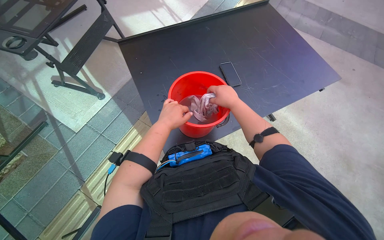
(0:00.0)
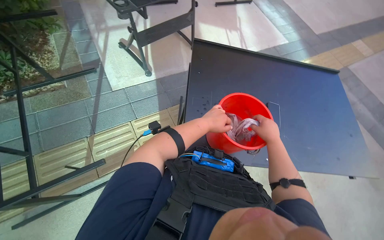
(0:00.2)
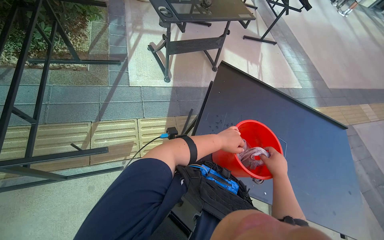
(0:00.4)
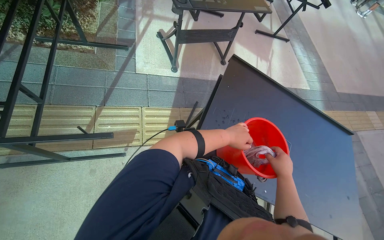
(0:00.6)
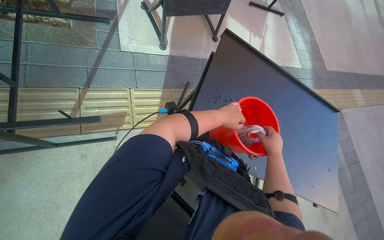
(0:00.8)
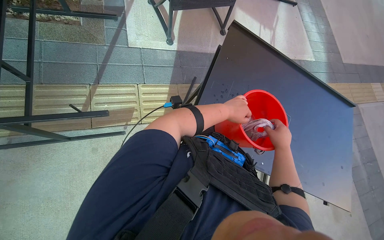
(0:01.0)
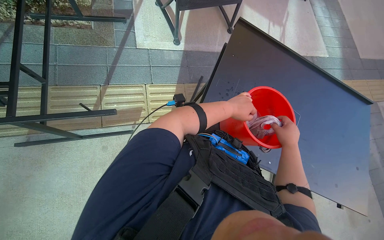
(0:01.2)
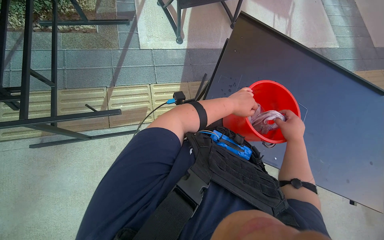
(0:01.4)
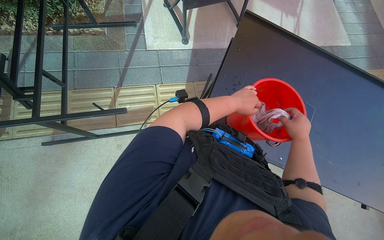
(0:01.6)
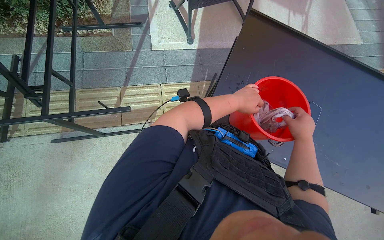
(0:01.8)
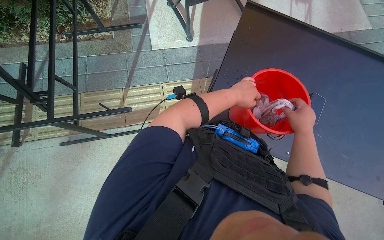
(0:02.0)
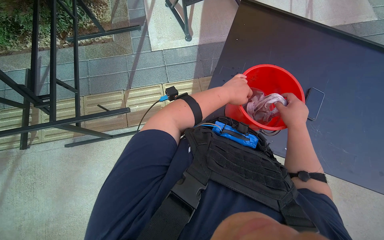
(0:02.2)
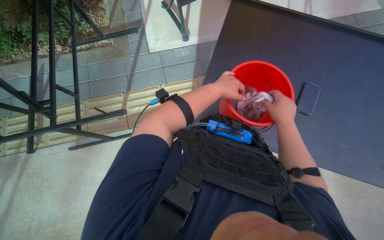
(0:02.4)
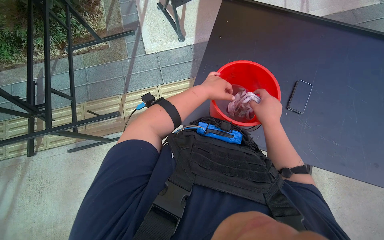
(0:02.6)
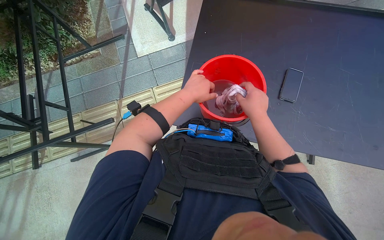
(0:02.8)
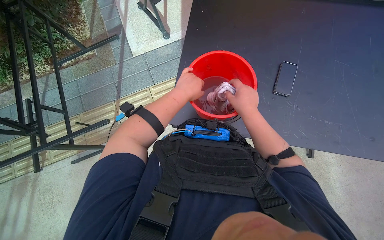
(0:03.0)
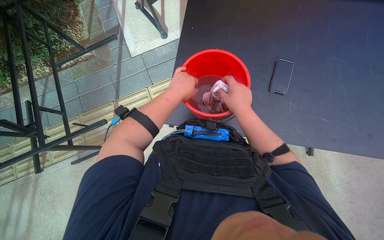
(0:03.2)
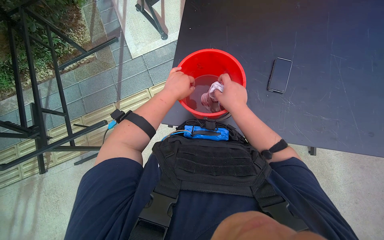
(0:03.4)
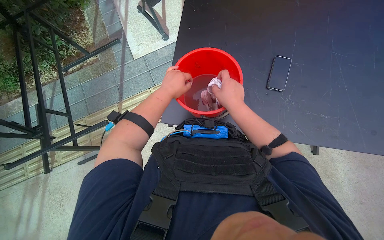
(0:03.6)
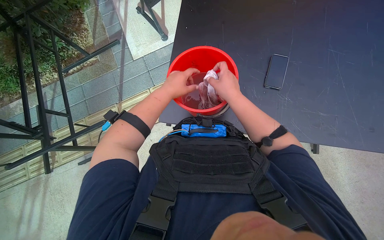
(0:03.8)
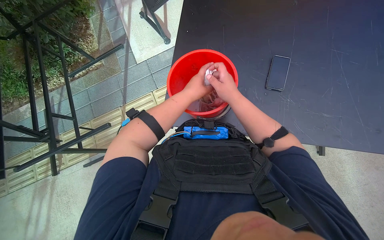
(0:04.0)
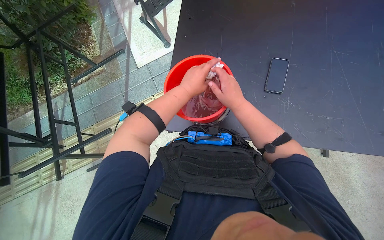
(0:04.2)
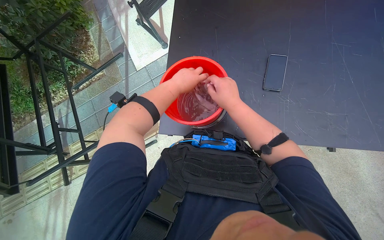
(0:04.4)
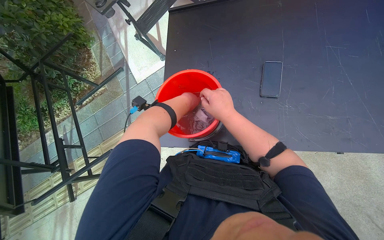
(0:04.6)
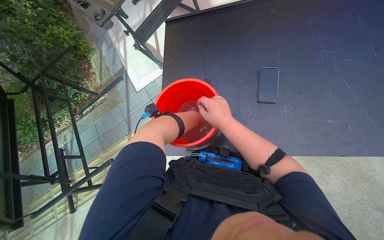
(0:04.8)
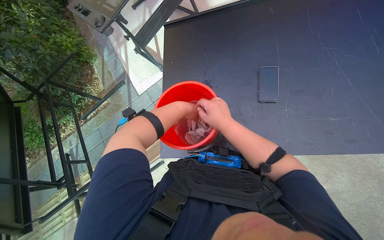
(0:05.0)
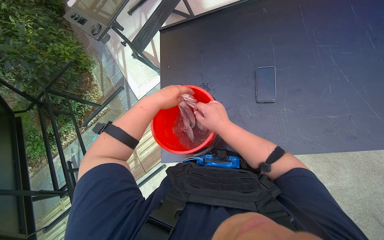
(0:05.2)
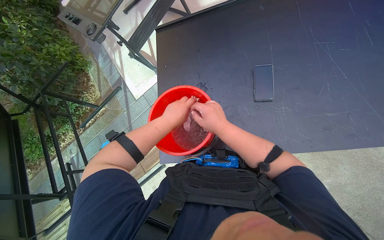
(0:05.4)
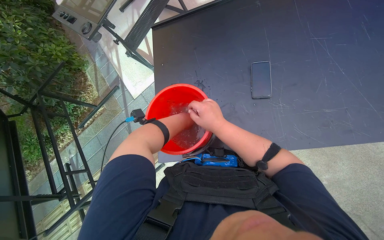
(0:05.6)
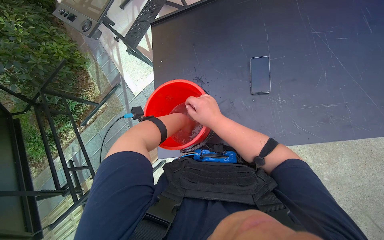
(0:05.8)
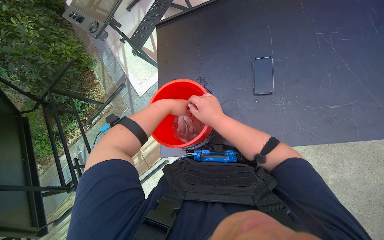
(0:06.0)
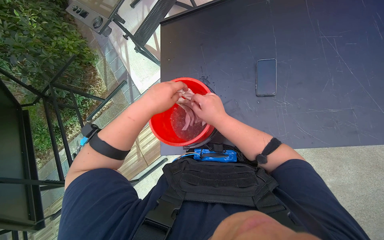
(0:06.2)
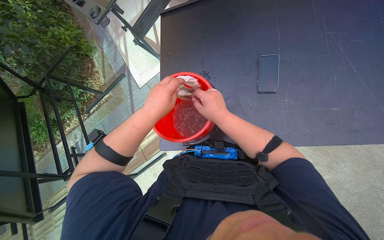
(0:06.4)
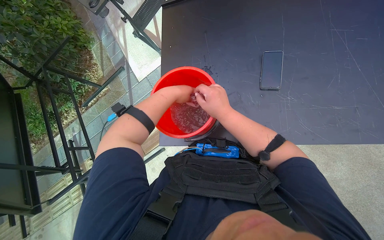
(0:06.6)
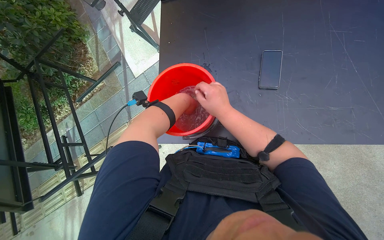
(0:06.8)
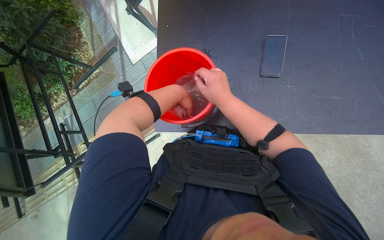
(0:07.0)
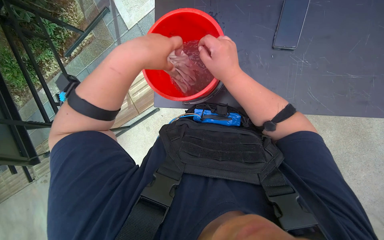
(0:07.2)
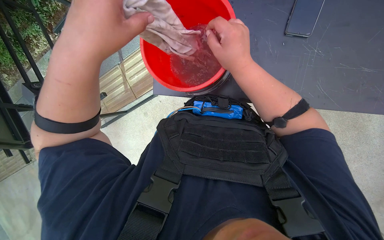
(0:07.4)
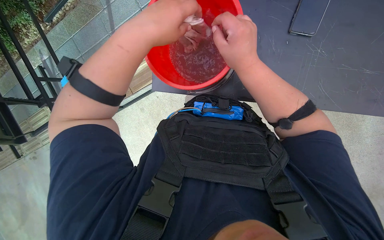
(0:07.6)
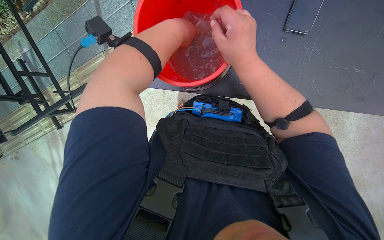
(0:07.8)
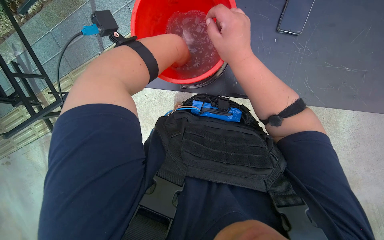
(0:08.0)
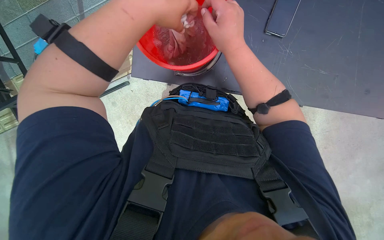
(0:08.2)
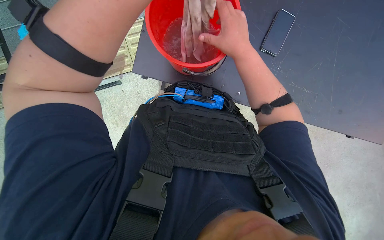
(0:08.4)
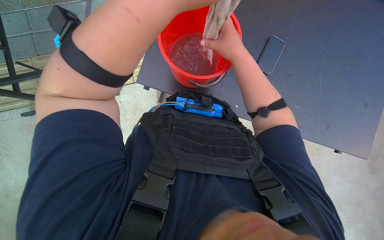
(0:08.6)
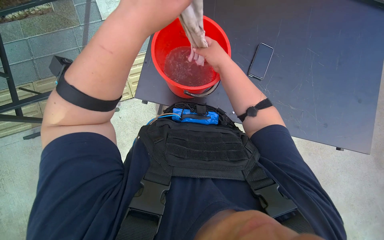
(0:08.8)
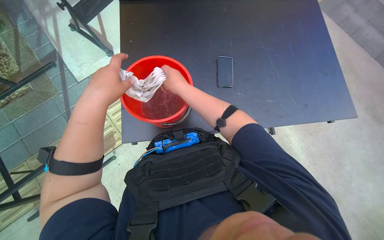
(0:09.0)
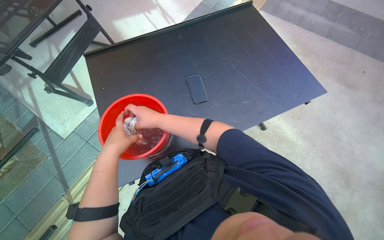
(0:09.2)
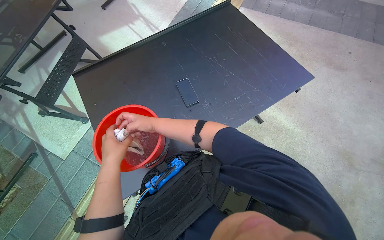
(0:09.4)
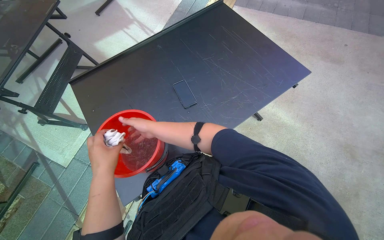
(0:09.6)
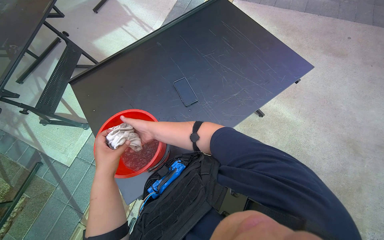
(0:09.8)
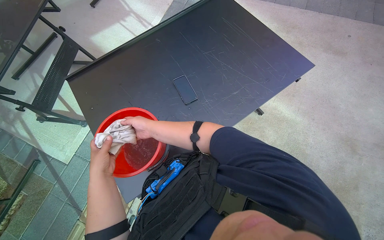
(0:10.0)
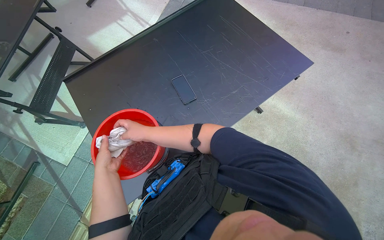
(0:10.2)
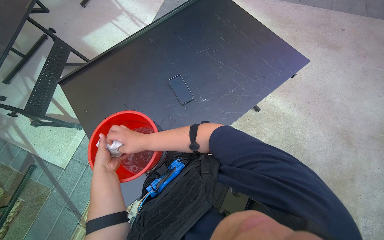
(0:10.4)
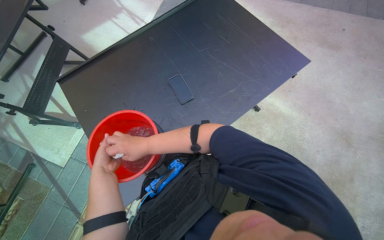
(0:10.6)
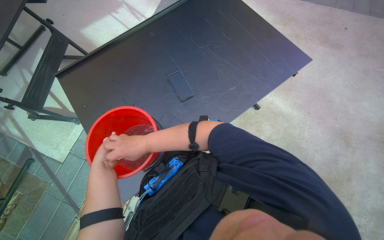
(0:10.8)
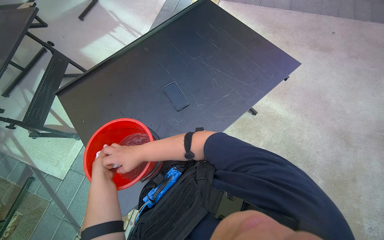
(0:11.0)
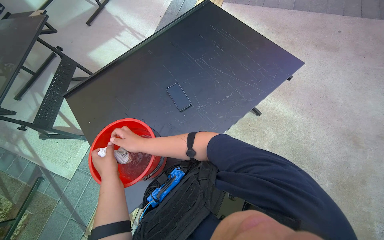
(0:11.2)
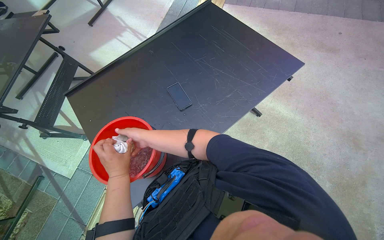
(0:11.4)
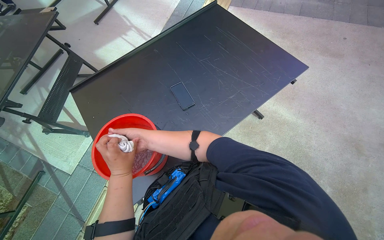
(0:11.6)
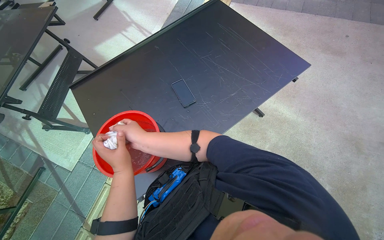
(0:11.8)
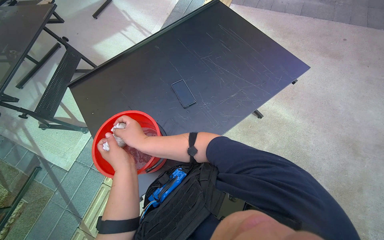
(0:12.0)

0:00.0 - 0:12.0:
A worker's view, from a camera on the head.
Job: preparing cleaning supplies.
The whole recording: Rinsing and wringing cleaning cloth. The worker rinses and wrings a cleaning cloth in a red bucket of water.
0:00.0 - 0:01.6: The head turns to the left by some 50 degrees.
0:03.0 - 0:04.4: The hands make small movements and keep their place.
0:04.4 - 0:06.0: The left hand goes nearer and farther, approximately 10 cm each way, reversing 3 times.
0:06.0 - 0:07.6: The wearer looks some 25 degrees further downward. The left hand moves nearer and farther over some 30 cm, changing direction 3 times.
0:07.6 - 0:09.0: The view pans to the right by approximately 20 degrees.
0:09.0 - 0:10.4: The right hand shifts roughly 20 cm farther from the camera and down the picture. Meanwhile the left hand moves farther from the camera and down the picture, roughly 35 cm.
0:10.4 - 0:12.0: The right hand goes nearer and farther, roughly 15 cm each way, reversing 2 times.

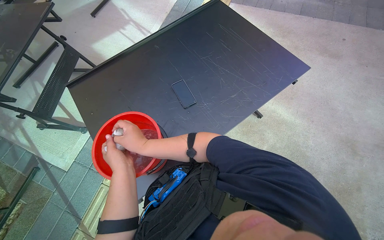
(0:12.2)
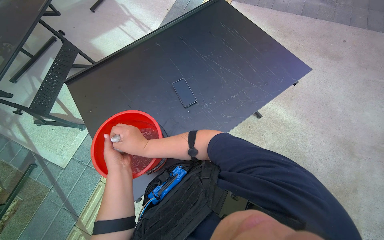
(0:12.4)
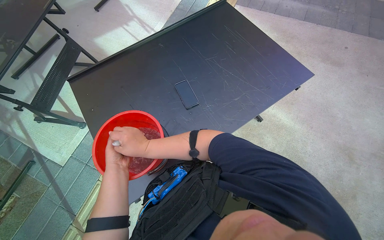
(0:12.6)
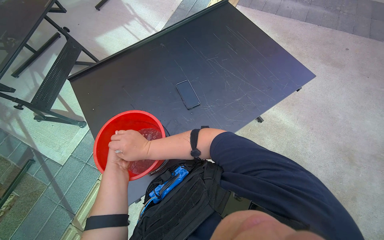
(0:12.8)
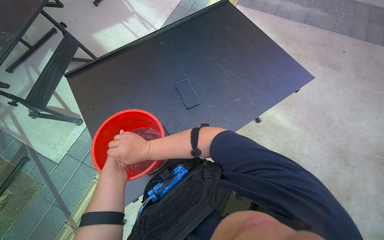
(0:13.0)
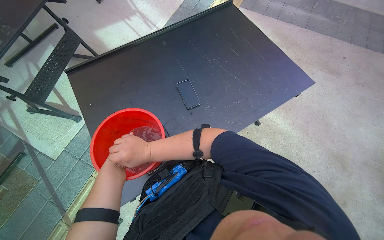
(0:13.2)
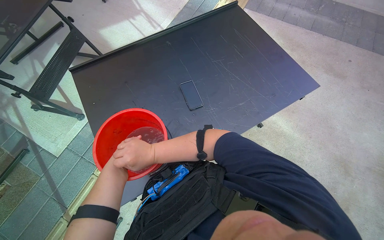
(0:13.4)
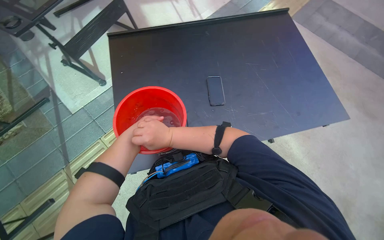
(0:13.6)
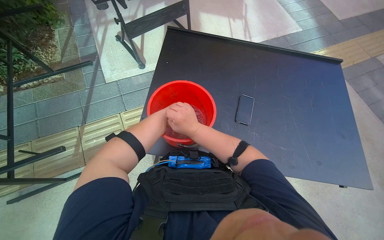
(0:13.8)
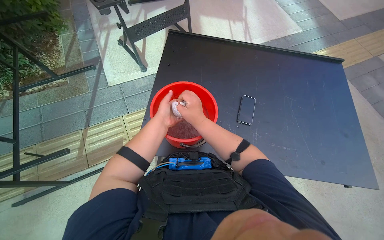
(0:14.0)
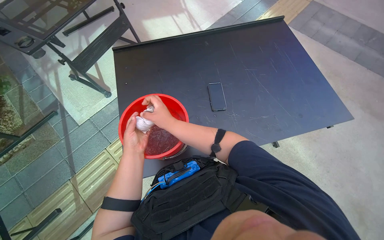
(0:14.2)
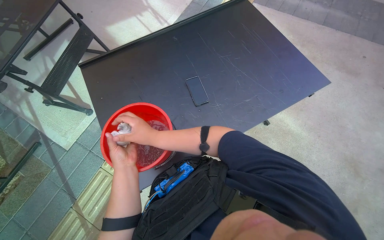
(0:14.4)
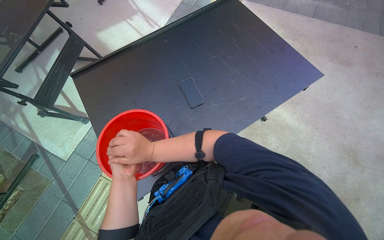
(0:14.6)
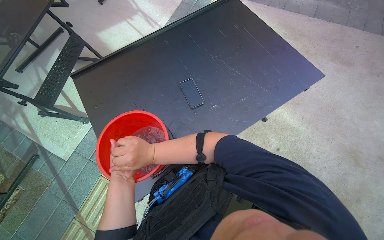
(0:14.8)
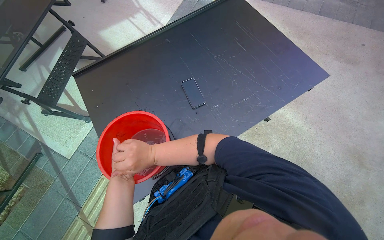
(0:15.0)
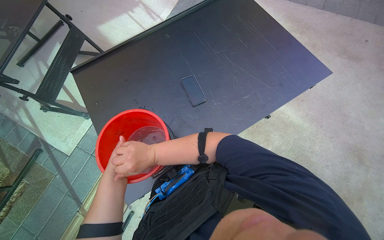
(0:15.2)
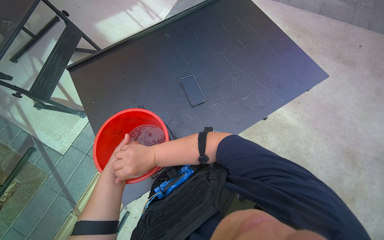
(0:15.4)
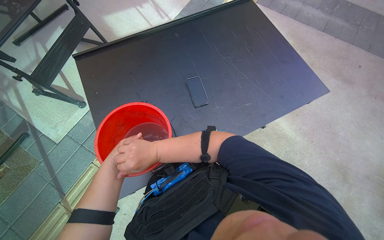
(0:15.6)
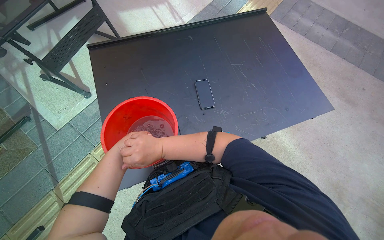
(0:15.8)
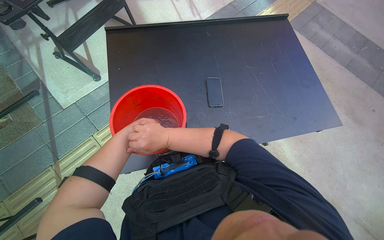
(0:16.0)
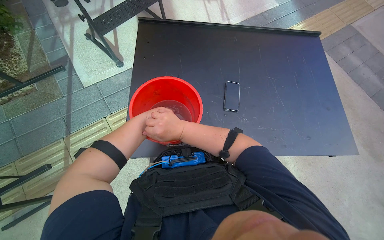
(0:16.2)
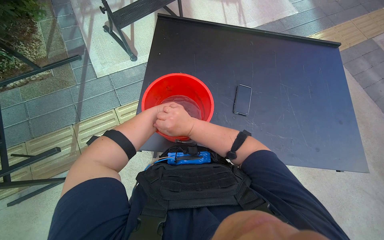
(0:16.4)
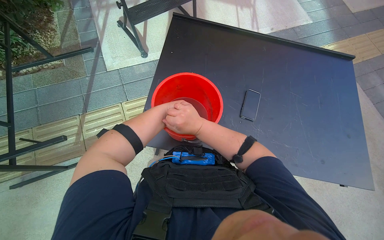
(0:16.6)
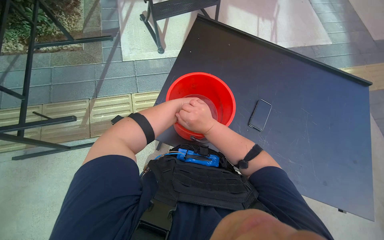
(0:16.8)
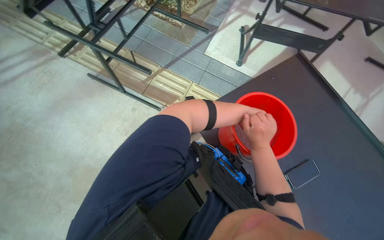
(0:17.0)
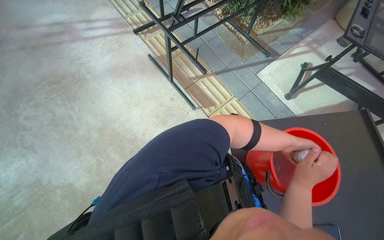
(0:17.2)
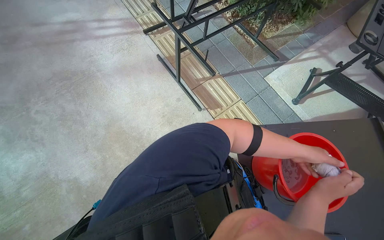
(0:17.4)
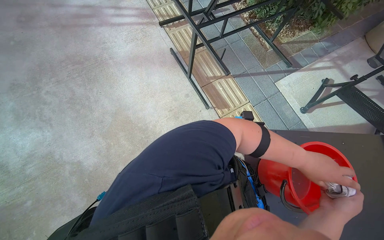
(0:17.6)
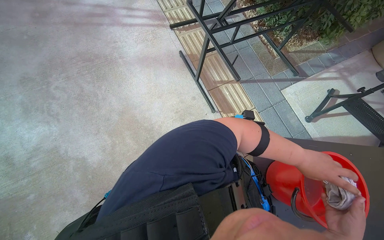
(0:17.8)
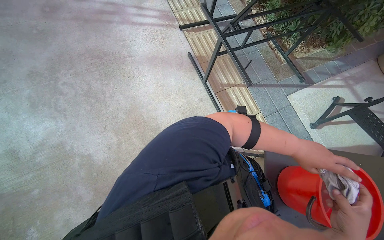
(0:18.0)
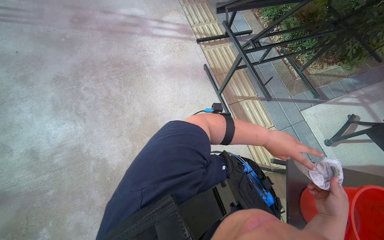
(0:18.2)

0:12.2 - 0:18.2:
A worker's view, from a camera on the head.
Job: preparing cleaning supplies.
The whole recording: Rinsing and wringing cleaning cloth. The worker rinses and wrings a cleaning cloth in a red bucket of water.
0:12.2 - 0:13.8: The scene turns approximately 45 degrees clockwise in the picture.
0:13.8 - 0:15.2: The scene turns some 40 degrees counterclockwise in the picture.
0:15.2 - 0:16.6: Everything in view rotates roughly 45 degrees clockwise.
0:16.6 - 0:18.2: The head travels approximately 50 cm. The head rotates roughly 90 degrees to the left.

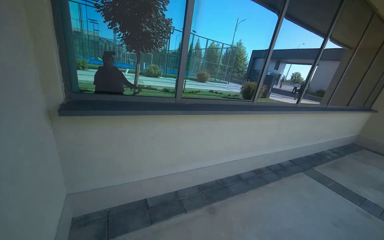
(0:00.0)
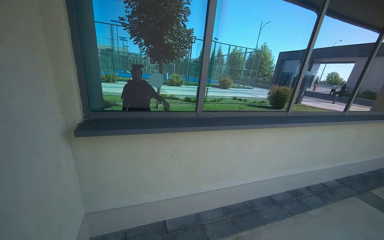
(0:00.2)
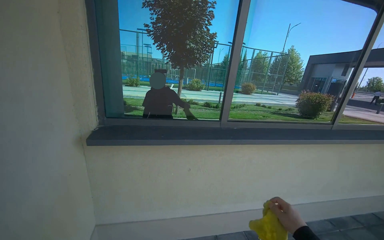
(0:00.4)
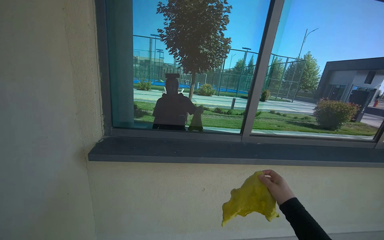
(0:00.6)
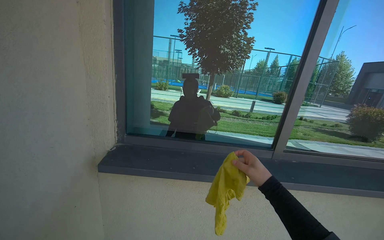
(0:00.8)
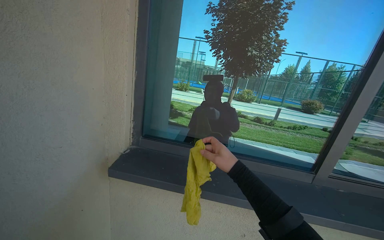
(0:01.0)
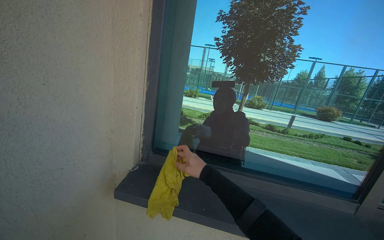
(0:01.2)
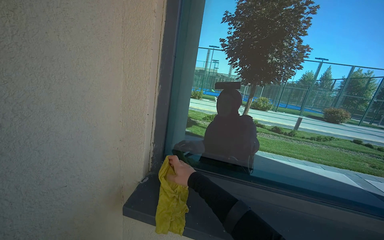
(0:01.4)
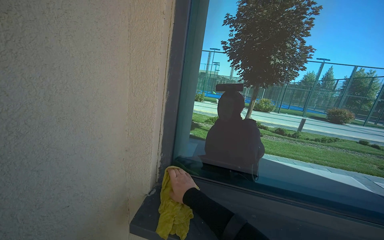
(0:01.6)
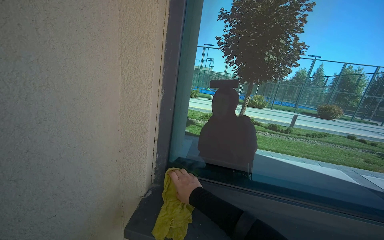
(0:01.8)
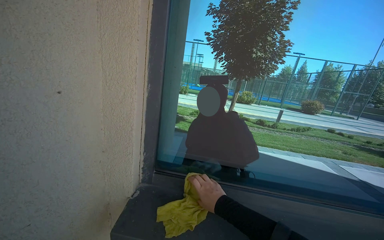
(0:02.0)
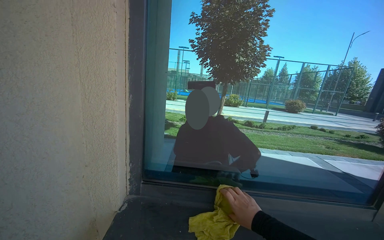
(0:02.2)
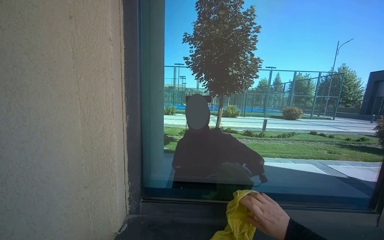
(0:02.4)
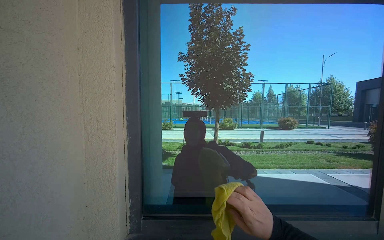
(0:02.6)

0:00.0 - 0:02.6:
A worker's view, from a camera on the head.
Job: wiping surfaces.
The whole recording: Wiping window frame. The worker wipes the inside of the opened window frames with a yellow cloth.
0:00.0 - 0:01.2: The head travels roughly 80 cm. The wearer looks some 35 degrees further to the left.
0:01.2 - 0:02.6: The right hand heads to the right, covering about 15 cm.
